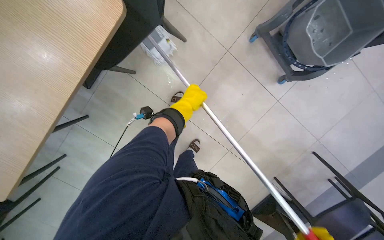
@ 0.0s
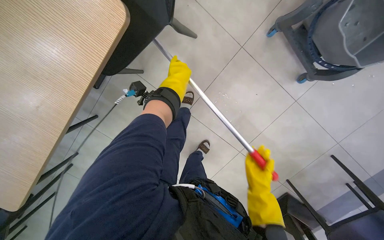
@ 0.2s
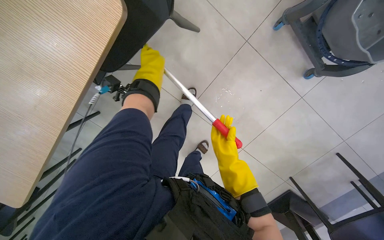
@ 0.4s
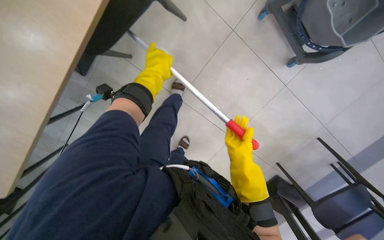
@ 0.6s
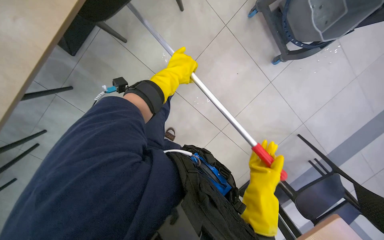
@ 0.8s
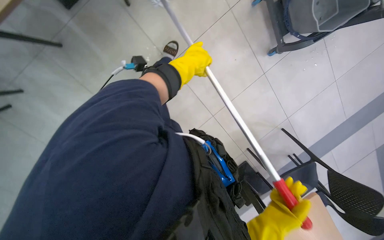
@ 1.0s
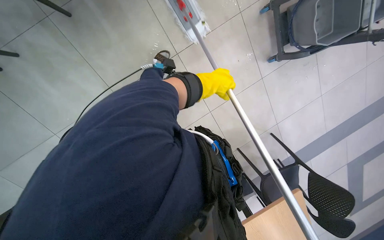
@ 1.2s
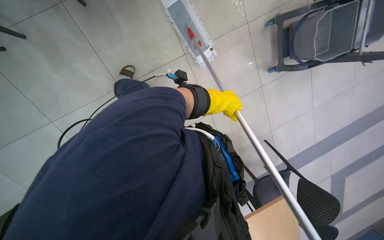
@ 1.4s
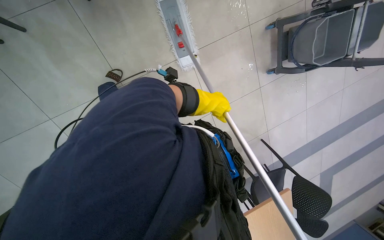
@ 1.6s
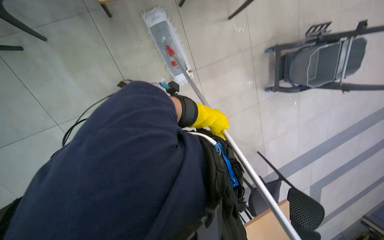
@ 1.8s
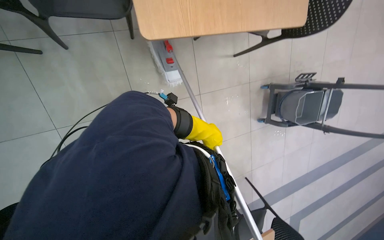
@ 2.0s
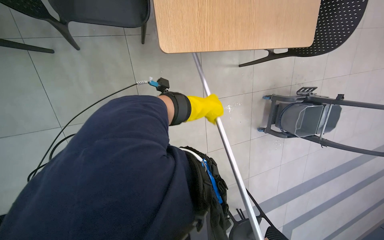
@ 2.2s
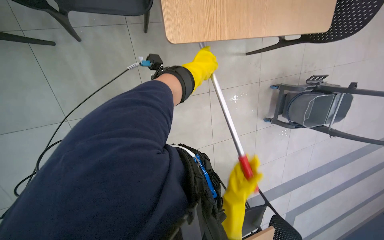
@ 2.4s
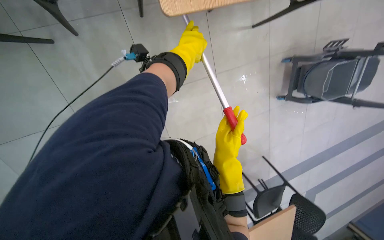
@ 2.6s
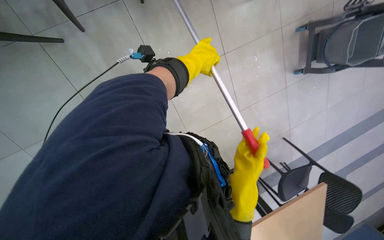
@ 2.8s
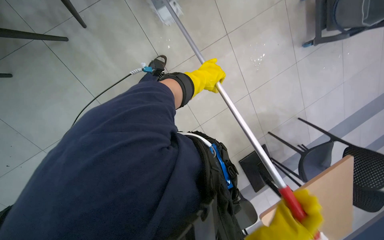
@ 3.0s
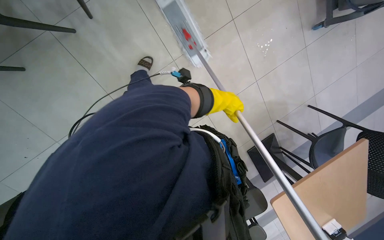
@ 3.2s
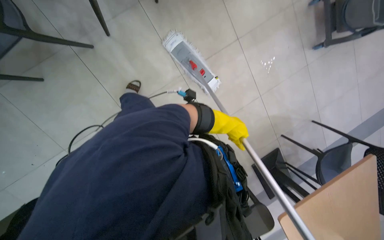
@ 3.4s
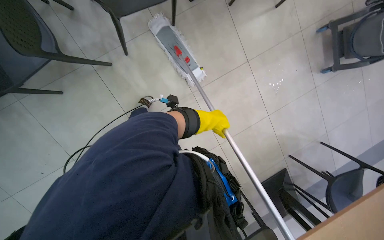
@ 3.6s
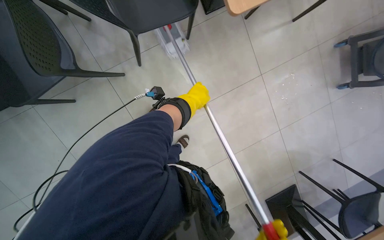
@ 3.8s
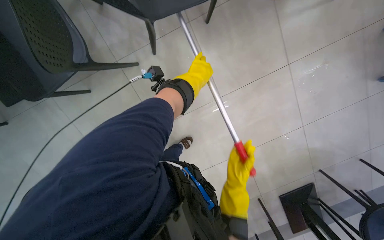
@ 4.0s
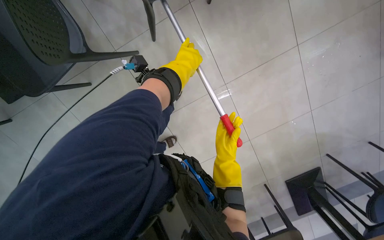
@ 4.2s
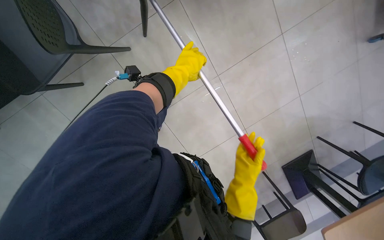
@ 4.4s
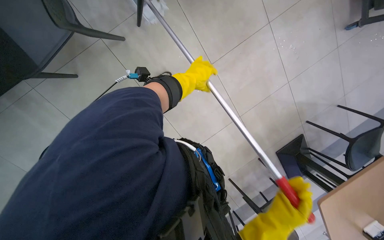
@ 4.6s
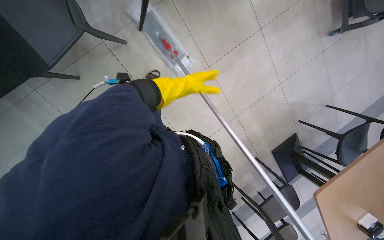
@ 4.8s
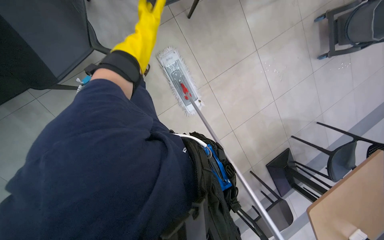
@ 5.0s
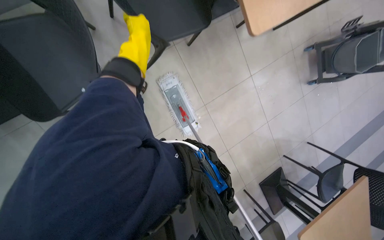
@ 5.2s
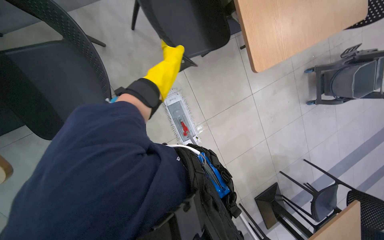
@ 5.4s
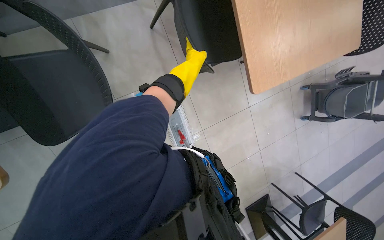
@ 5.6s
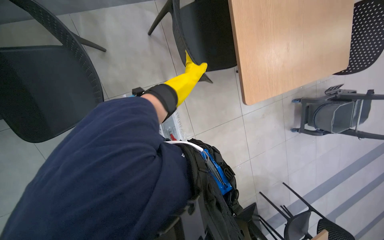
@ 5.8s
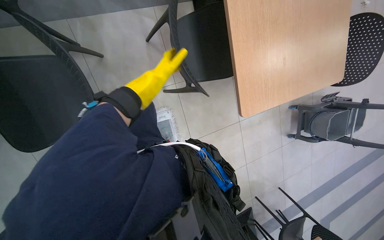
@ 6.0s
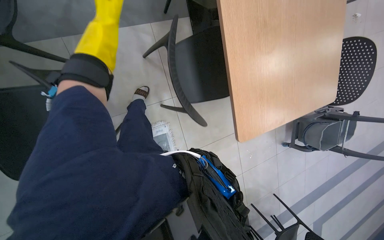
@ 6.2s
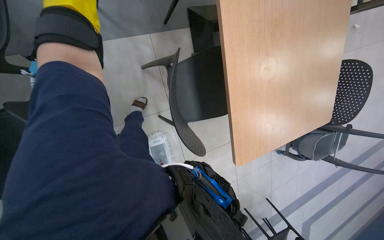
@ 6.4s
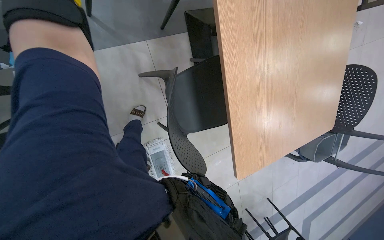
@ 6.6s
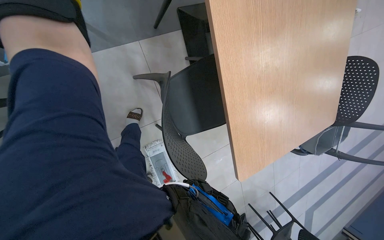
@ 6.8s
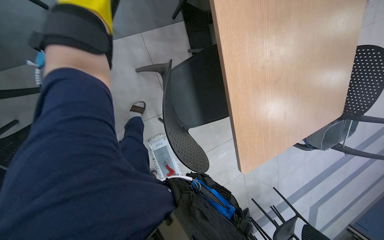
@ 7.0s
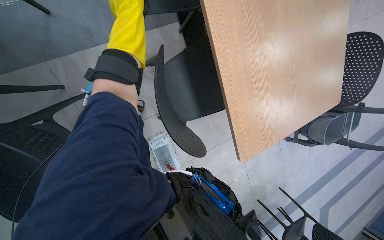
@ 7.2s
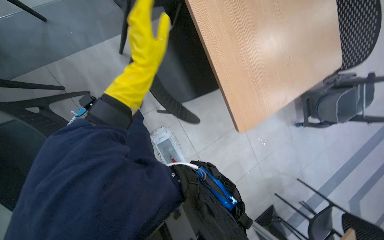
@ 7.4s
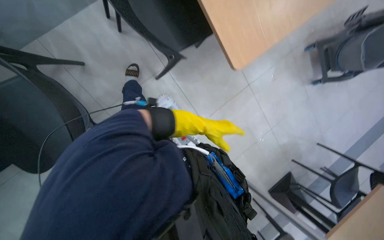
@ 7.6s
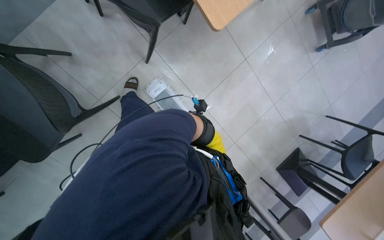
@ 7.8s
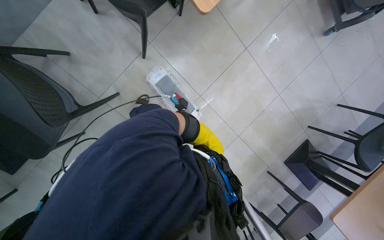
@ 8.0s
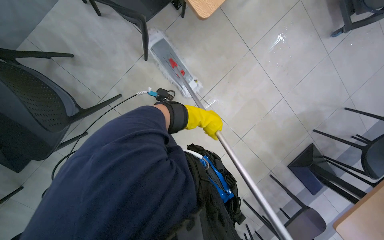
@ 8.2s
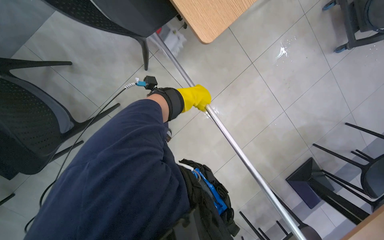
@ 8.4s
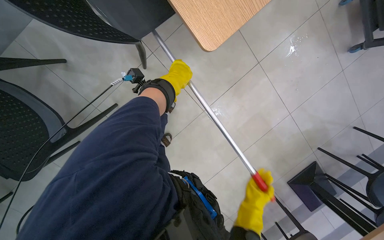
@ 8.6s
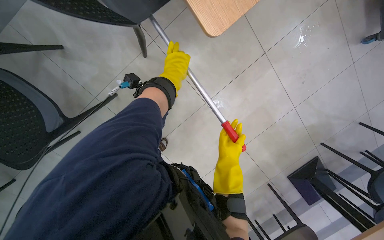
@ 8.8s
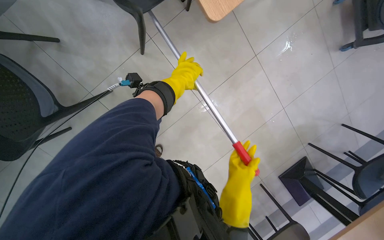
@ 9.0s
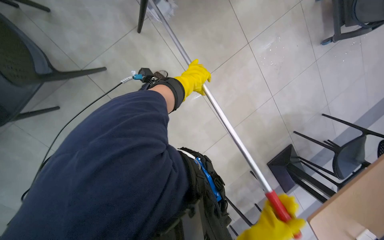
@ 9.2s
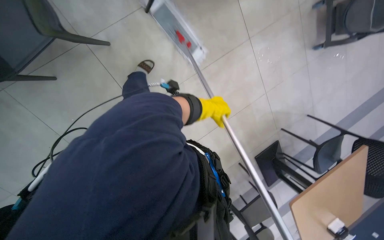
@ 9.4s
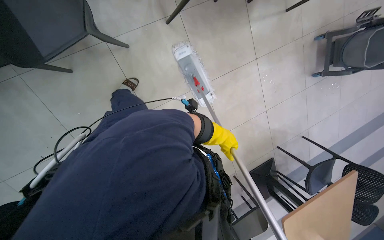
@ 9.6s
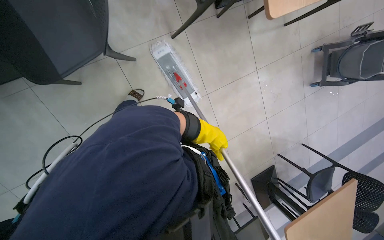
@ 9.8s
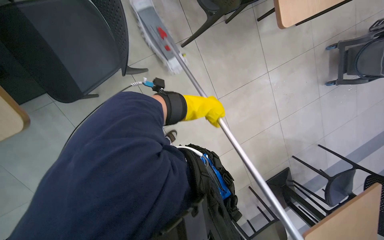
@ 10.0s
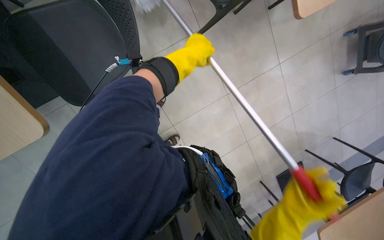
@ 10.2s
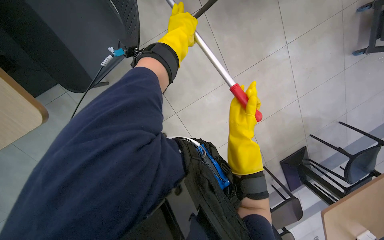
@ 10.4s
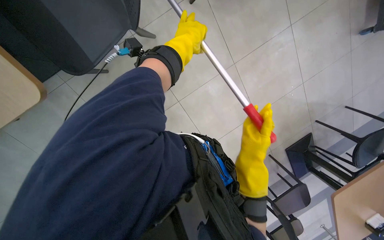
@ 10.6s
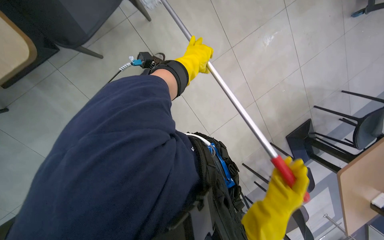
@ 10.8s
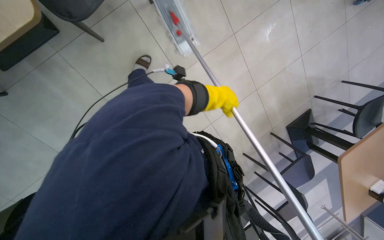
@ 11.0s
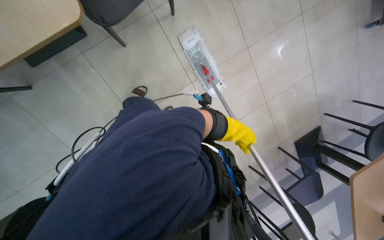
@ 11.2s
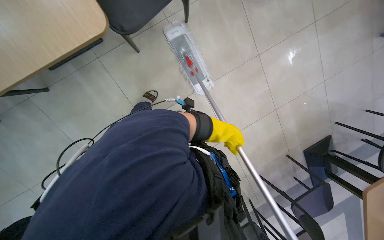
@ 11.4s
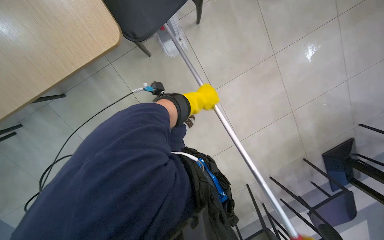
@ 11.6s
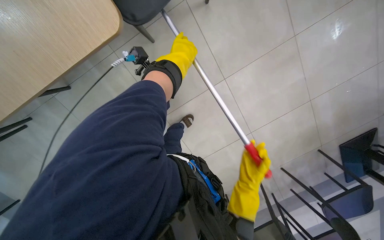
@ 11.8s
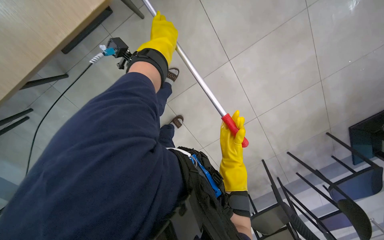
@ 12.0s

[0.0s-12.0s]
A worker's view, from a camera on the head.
Job: mopping floor.
The whole recording: Mopping cafeteria floor. The worker mops the cafeteria floor with a flat mop.
3.0s to 4.4s: The left hand moves to the left, about 40 cm.
4.4s to 6.0s: The camera pitches upward, by some 15 degrees. The left hand heads to the left, covering some 20 cm.
9.0s to 10.4s: The head travels to the left, approximately 40 cm.
10.4s to 12.0s: The camera pitches downward, by roughly 15 degrees. The left hand is displaced to the left by roughly 25 cm, and reaches about 30 cm down the picture, then returns.

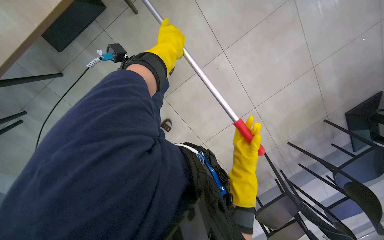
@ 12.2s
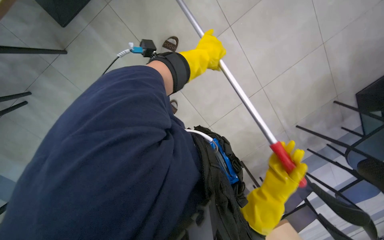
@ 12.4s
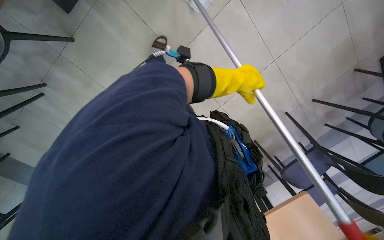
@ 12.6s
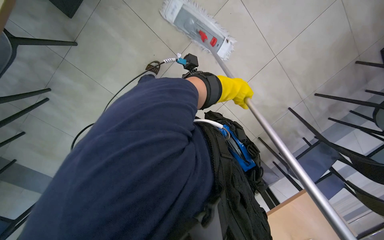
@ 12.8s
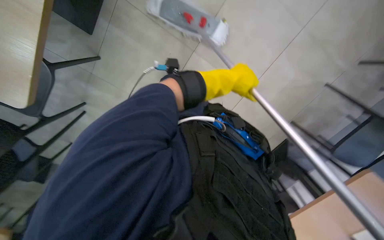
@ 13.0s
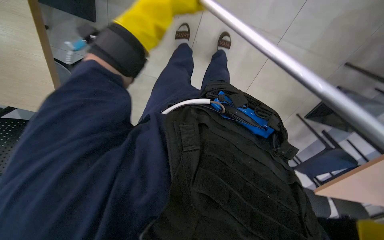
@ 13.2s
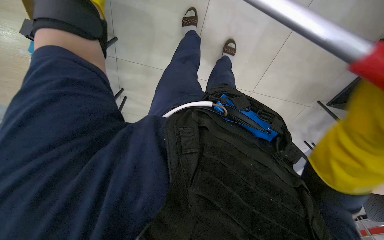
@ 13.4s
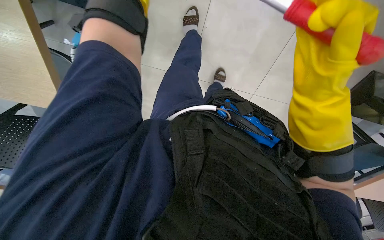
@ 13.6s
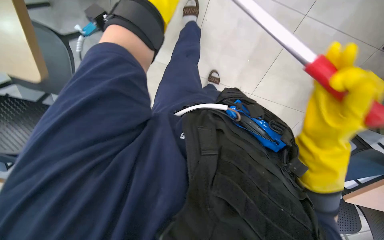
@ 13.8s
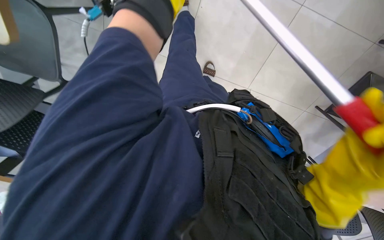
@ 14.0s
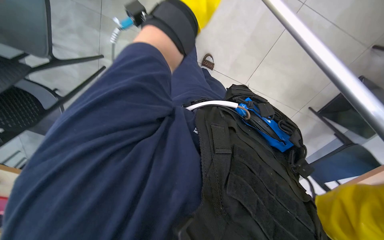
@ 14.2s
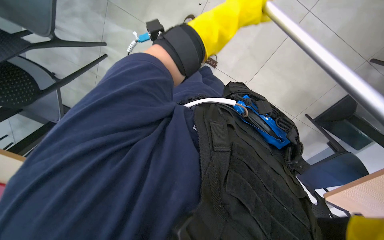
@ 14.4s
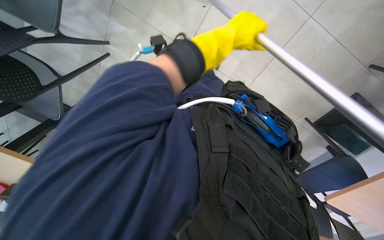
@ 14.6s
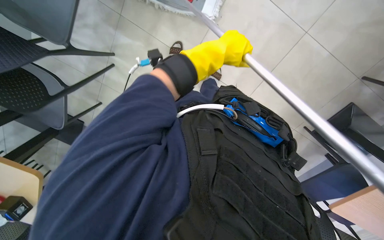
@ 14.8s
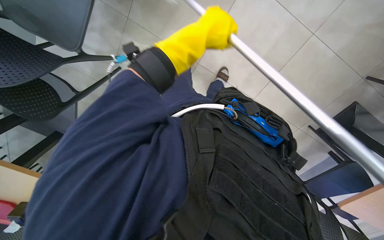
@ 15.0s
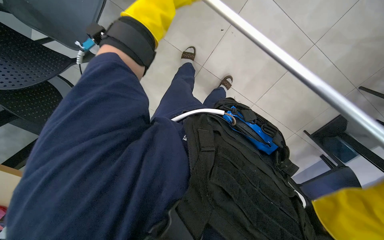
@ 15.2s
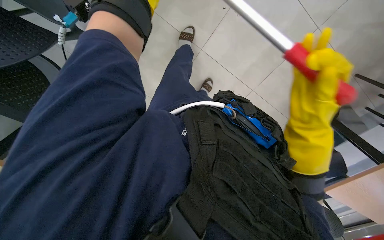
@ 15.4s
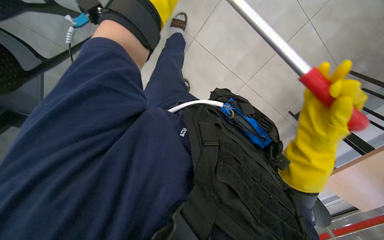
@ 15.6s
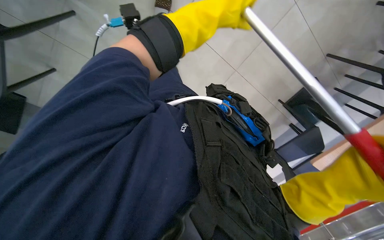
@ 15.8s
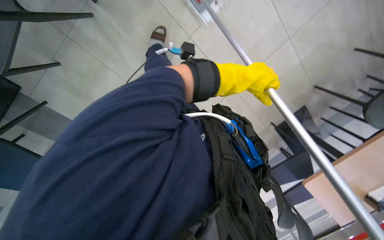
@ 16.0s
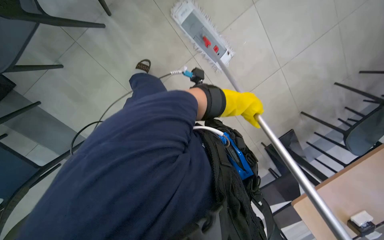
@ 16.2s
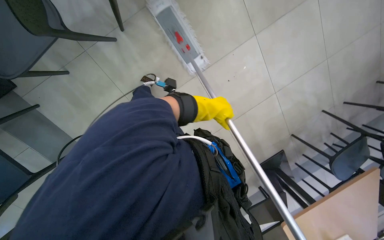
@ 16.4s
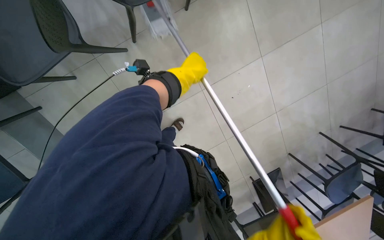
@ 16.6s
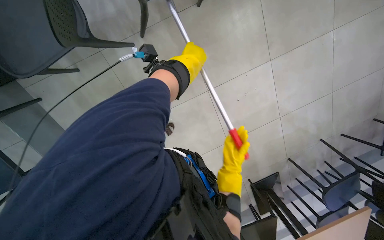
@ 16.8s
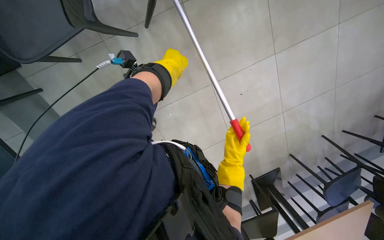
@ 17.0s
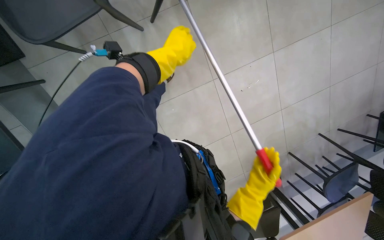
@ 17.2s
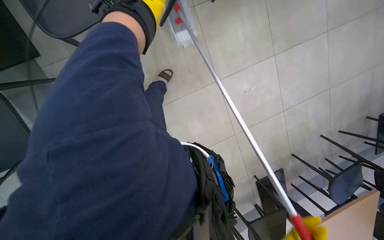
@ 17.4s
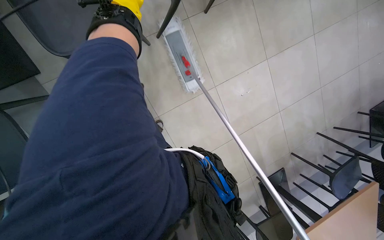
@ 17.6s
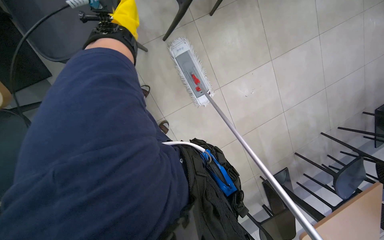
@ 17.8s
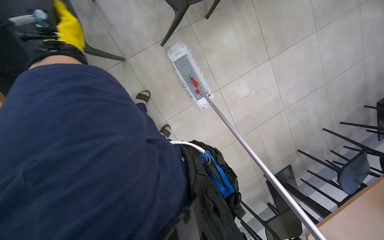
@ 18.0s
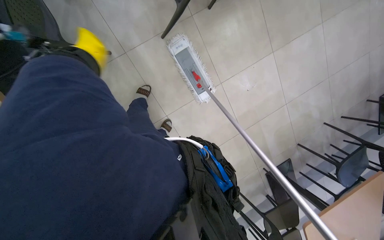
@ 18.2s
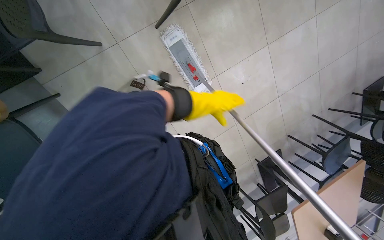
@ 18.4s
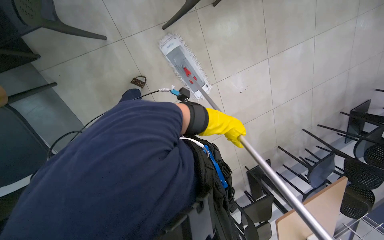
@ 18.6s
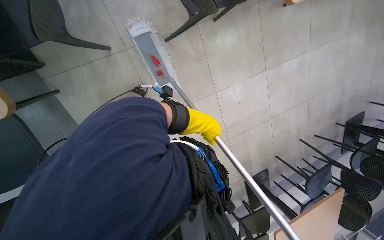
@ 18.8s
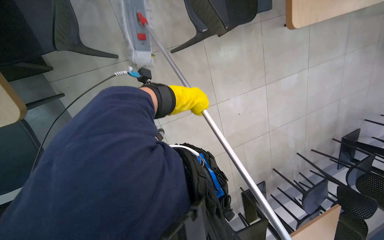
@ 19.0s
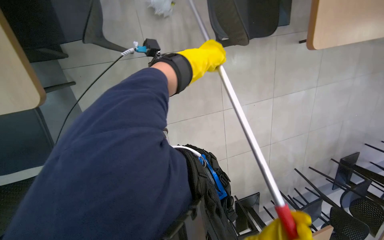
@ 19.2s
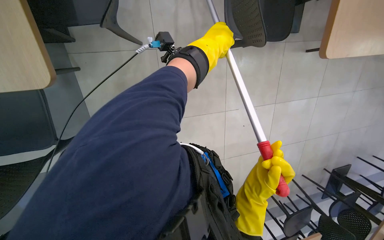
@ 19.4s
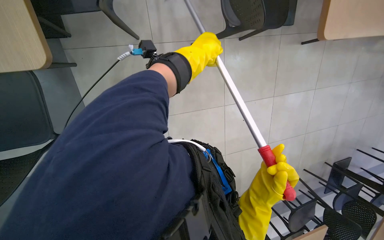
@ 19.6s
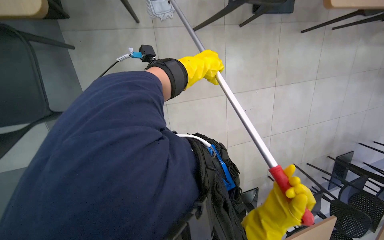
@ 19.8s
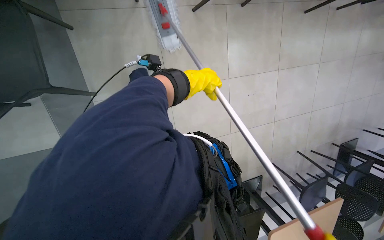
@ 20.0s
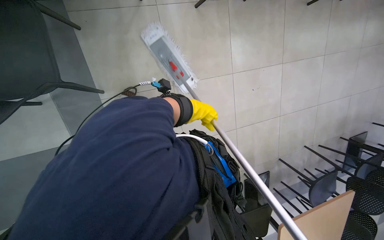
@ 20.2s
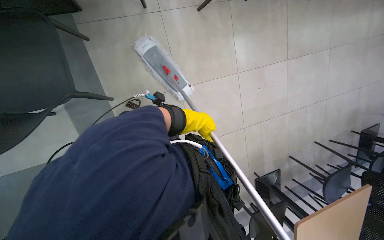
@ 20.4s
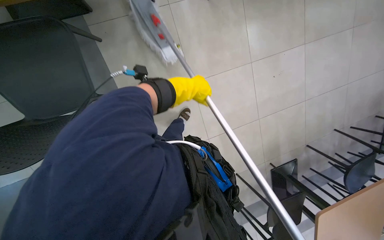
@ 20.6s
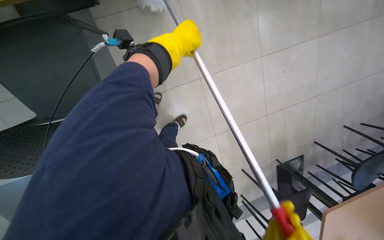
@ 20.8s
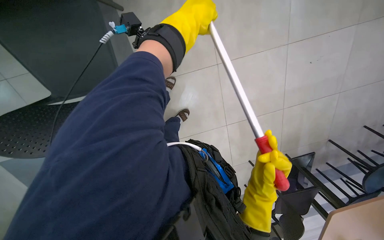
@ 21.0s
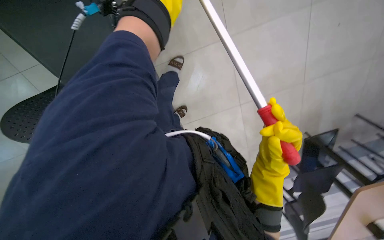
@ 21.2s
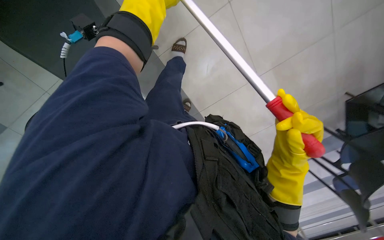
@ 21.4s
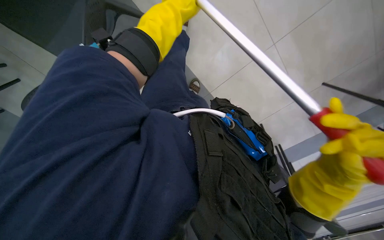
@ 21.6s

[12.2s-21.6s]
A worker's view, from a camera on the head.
Job: mopping floor.
The whole recording: Mopping cafeteria floor. The worker mops the cafeteria floor with a flat mop.
12.2s to 13.8s: The view pans to the left by some 15 degrees.
20.0s to 21.6s: The view swings roughly 20 degrees to the left. The camera pitches downward, by approximately 20 degrees.
